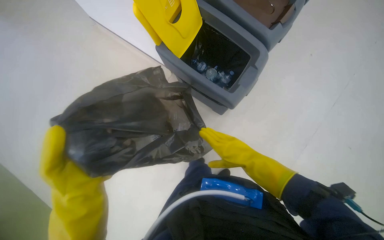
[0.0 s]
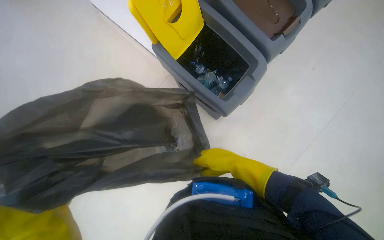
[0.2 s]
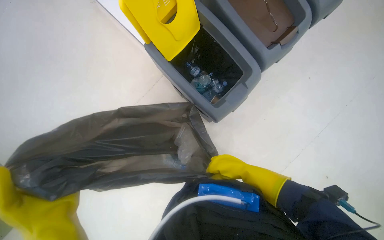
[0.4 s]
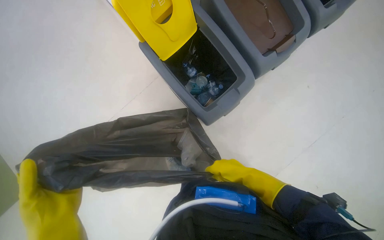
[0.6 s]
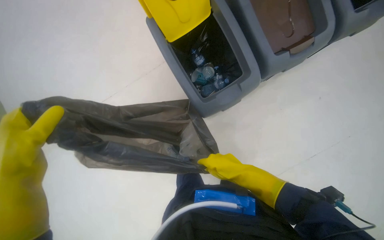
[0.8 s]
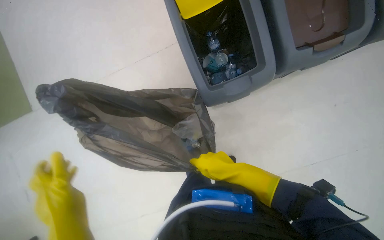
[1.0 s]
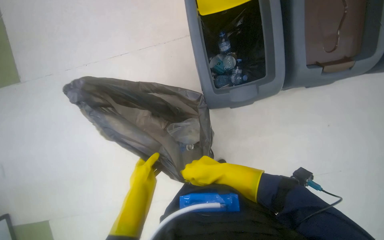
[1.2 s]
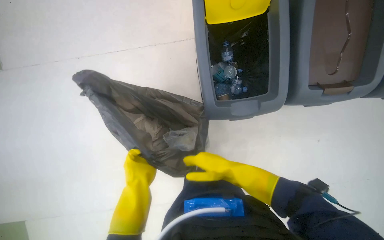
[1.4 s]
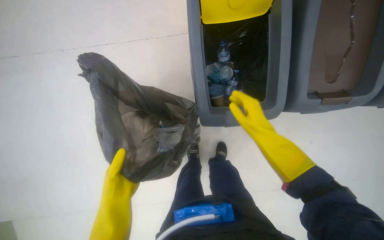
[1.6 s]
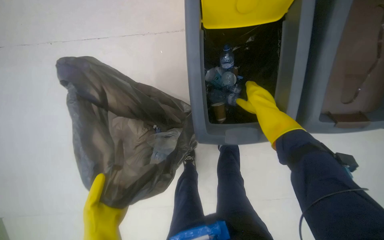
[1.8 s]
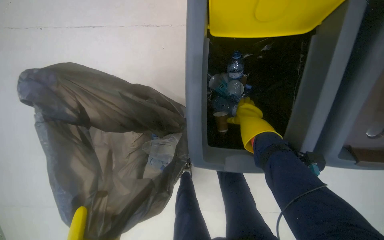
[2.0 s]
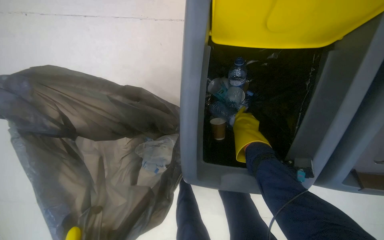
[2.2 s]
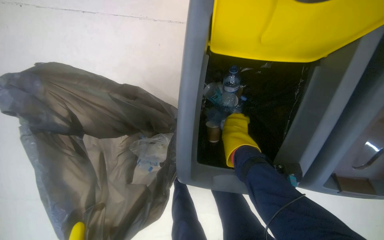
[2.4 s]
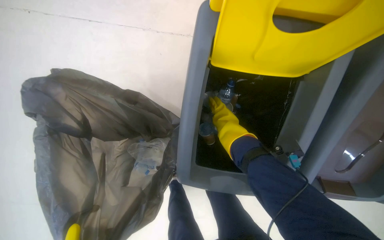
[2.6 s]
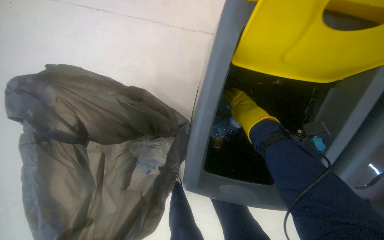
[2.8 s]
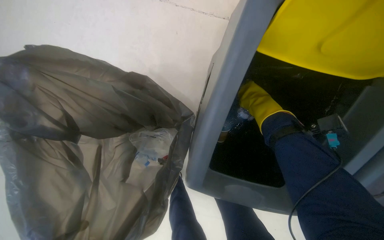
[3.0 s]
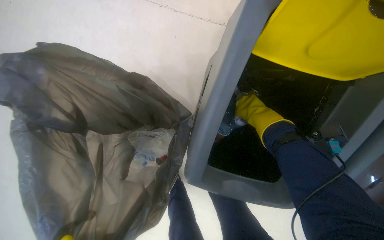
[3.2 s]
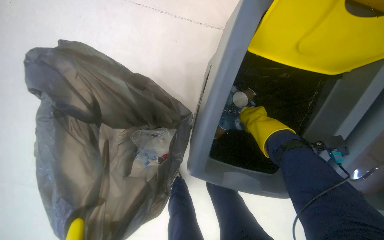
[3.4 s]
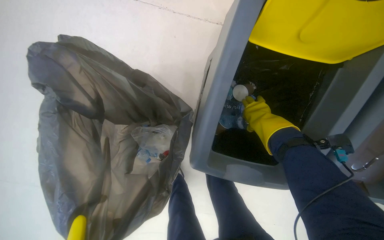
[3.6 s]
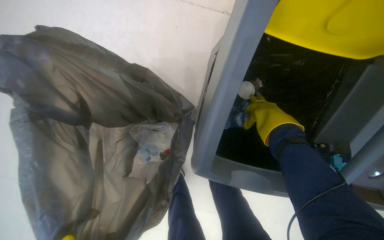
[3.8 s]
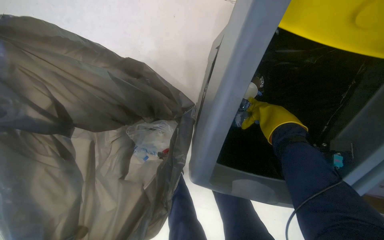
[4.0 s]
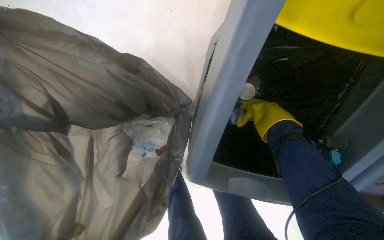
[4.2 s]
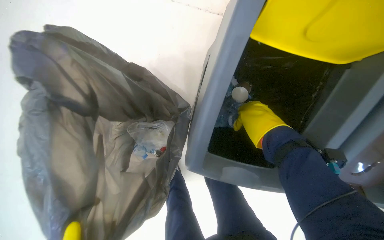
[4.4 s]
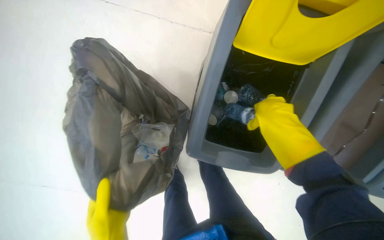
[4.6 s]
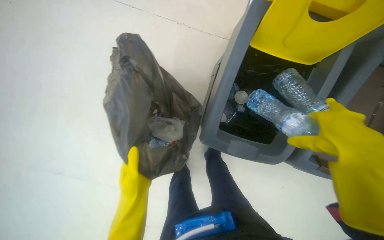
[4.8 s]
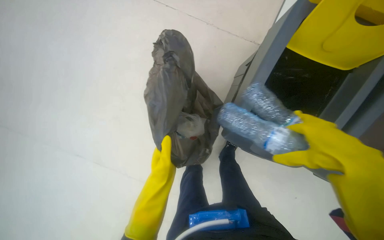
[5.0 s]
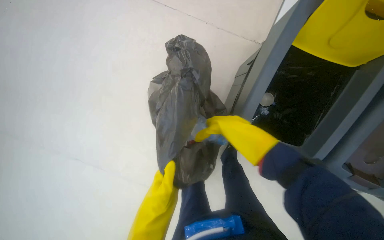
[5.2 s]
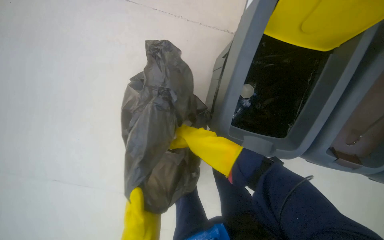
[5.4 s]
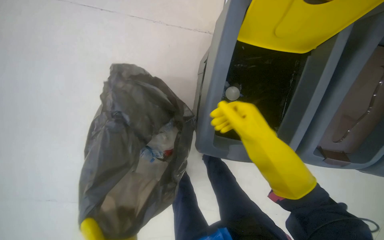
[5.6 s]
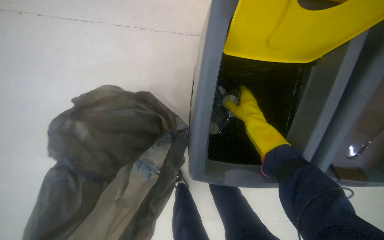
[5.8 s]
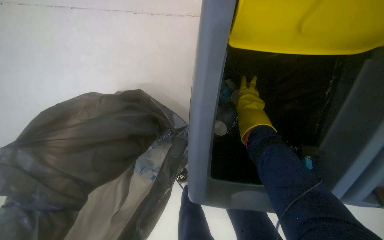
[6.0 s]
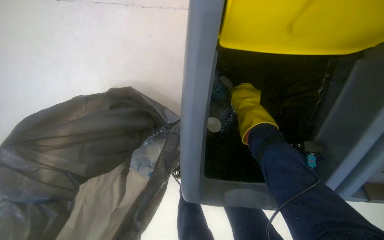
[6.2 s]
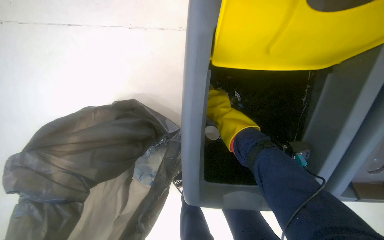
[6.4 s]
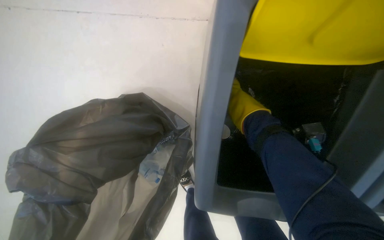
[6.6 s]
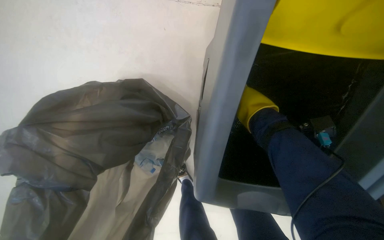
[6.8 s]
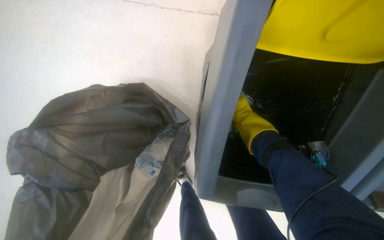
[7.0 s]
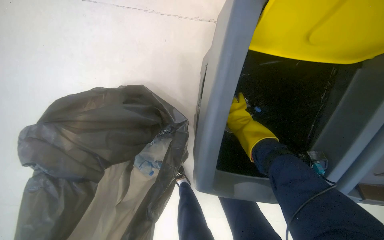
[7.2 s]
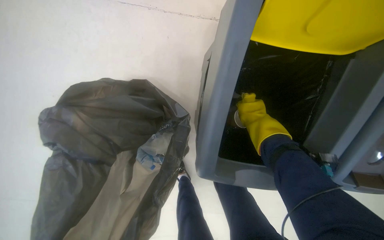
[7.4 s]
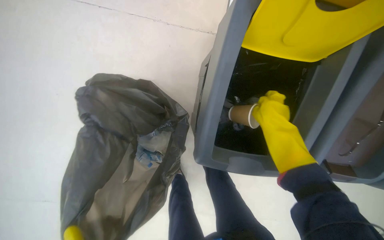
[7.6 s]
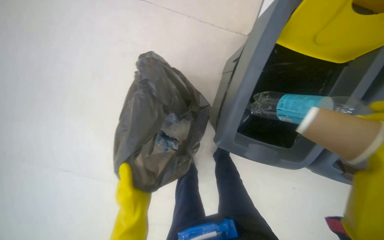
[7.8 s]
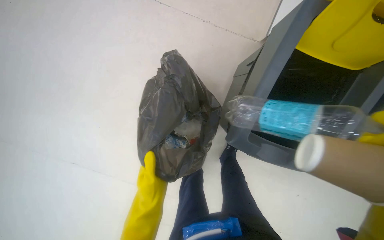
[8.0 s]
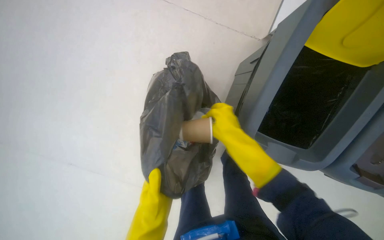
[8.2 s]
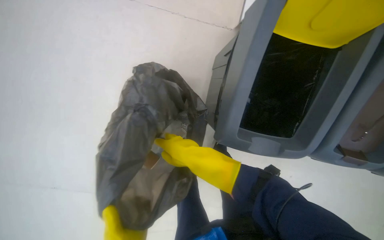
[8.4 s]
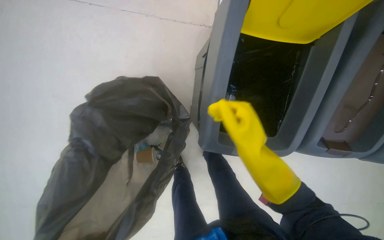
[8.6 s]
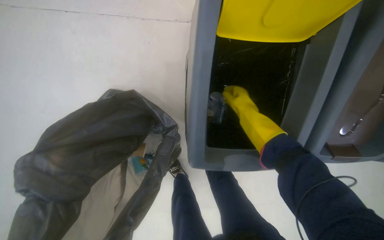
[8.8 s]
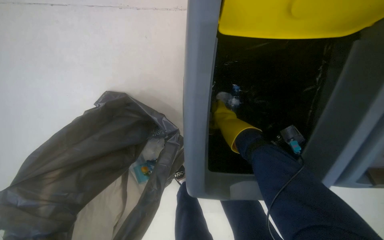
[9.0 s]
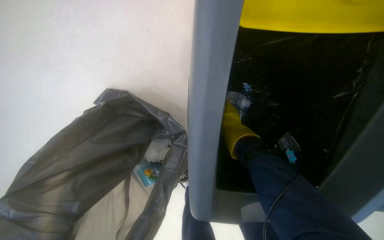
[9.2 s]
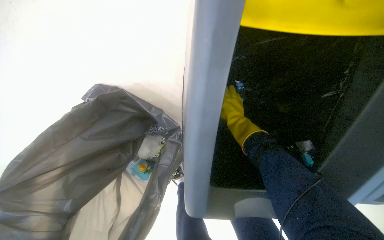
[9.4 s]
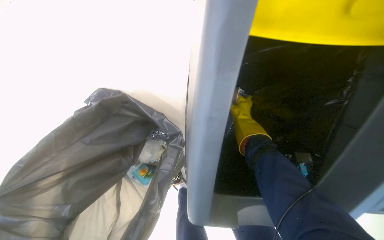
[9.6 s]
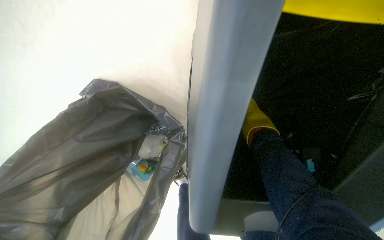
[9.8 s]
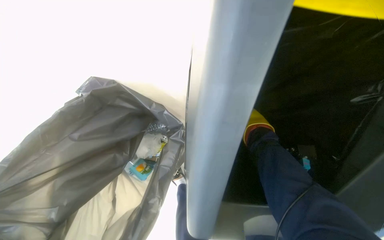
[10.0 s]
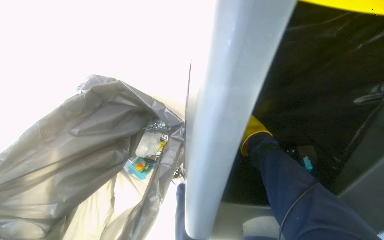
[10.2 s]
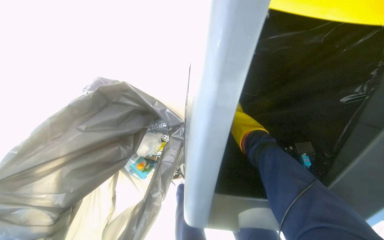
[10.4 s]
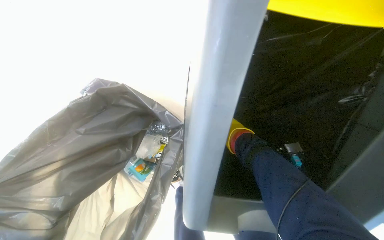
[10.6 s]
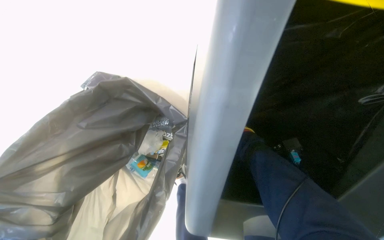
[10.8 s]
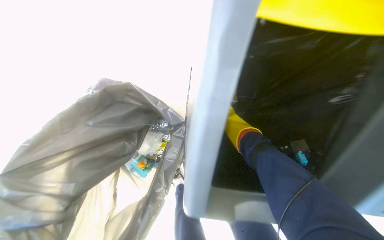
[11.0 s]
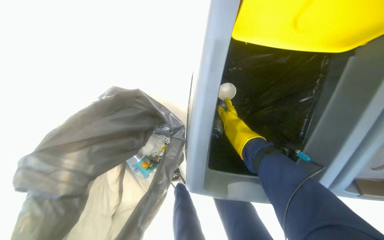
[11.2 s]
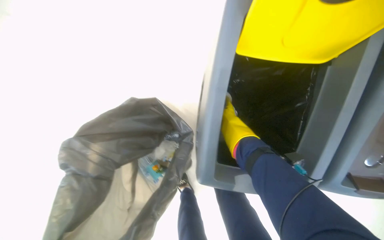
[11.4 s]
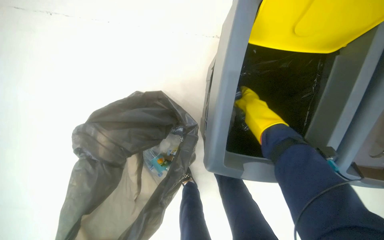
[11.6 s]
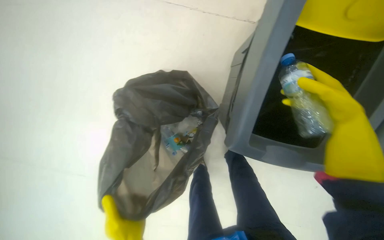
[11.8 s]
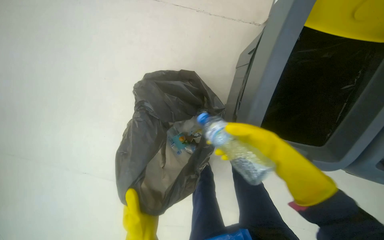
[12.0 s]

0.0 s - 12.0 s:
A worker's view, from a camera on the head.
Job: managing trash.
The whole recording: Sorting trash into bins. The worker sorts items into recycling bins.
0.0 s - 1.6 s: The scene rotates clockwise by approximately 45 degrees.
1.6 s - 3.0 s: The right hand is displaced farther from the camera by about 25 cm.
6.0 s - 7.6 s: The right hand travels down the picture by about 15 cm, and reaches approximately 5 cm farther from the camera, then returns.
7.6 s - 9.0 s: The right hand goes nearer and farther, about 35 cm each way, reversing 3 times.
10.4 s - 12.0 s: The wearer looks some 20 degrees further to the left.

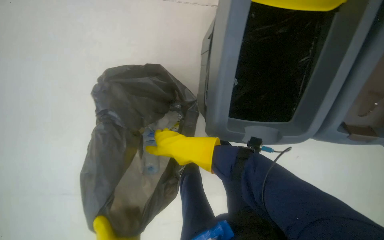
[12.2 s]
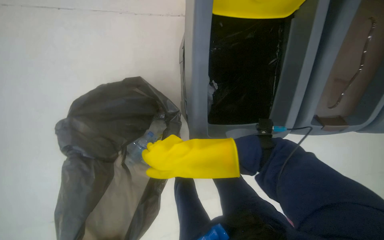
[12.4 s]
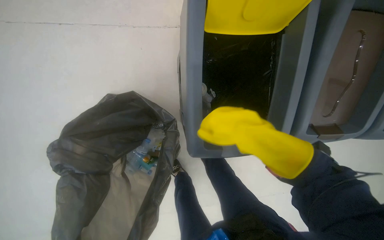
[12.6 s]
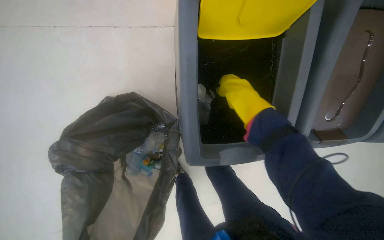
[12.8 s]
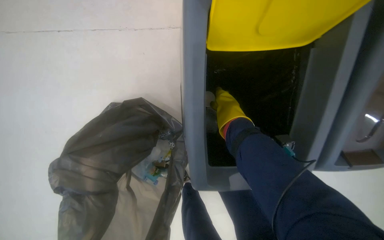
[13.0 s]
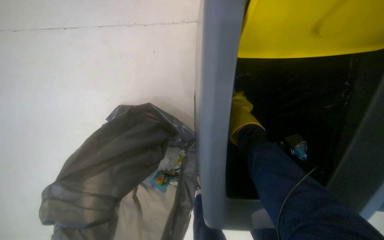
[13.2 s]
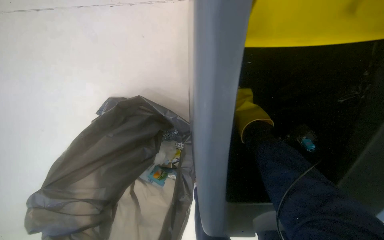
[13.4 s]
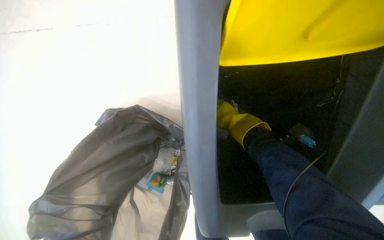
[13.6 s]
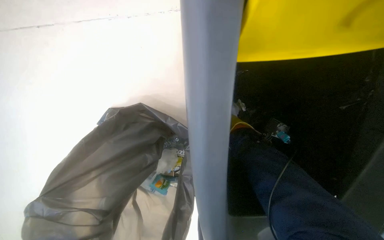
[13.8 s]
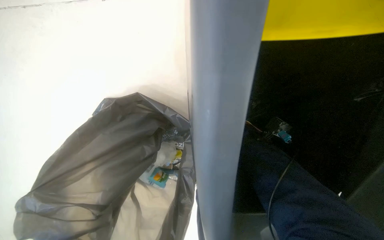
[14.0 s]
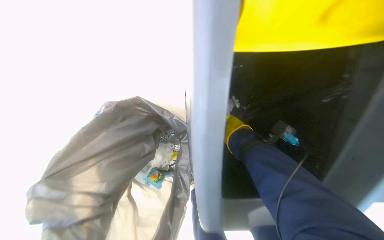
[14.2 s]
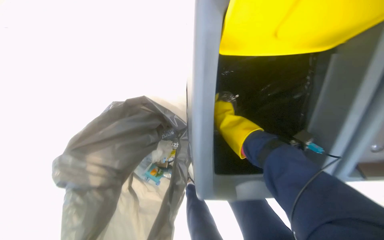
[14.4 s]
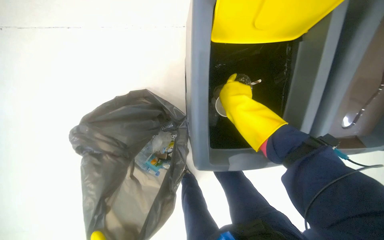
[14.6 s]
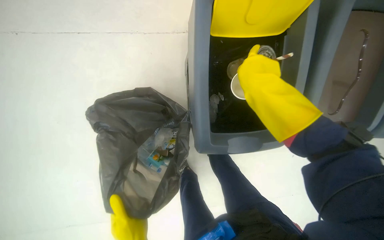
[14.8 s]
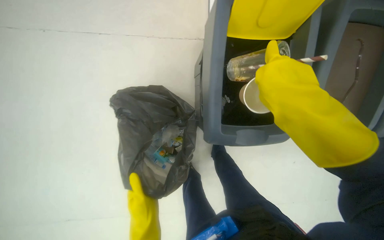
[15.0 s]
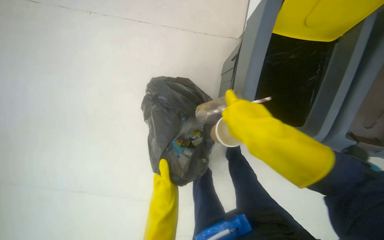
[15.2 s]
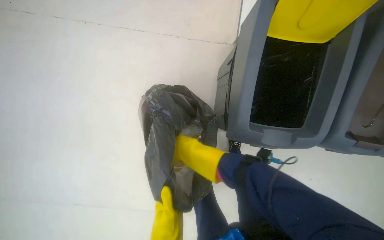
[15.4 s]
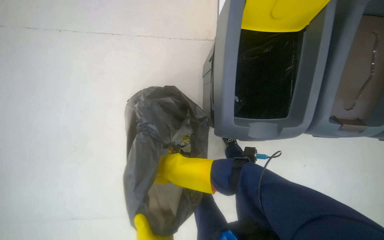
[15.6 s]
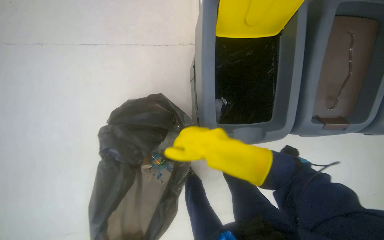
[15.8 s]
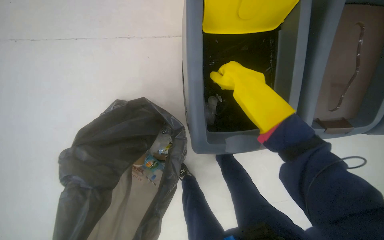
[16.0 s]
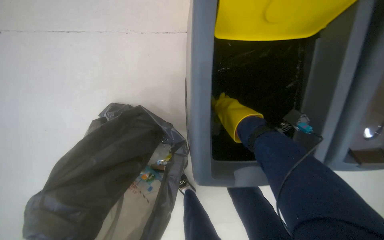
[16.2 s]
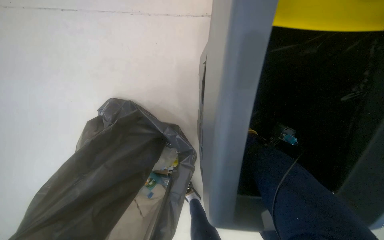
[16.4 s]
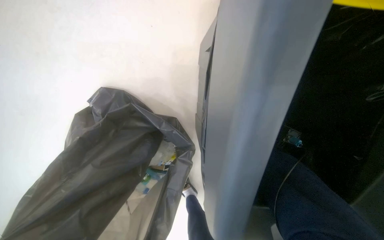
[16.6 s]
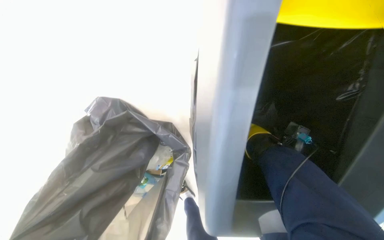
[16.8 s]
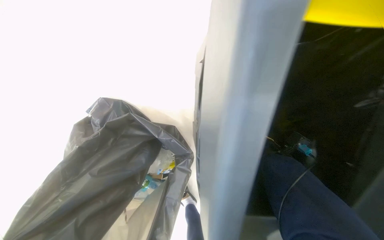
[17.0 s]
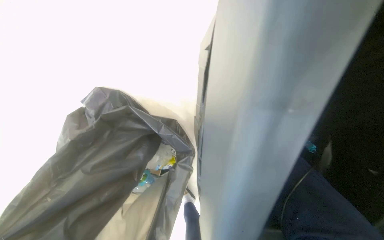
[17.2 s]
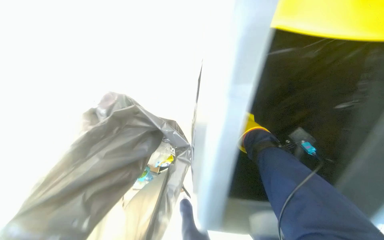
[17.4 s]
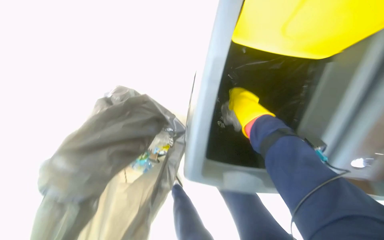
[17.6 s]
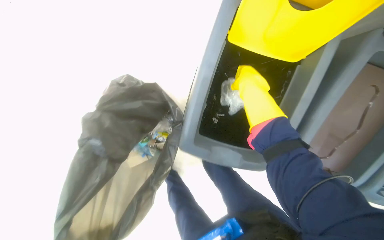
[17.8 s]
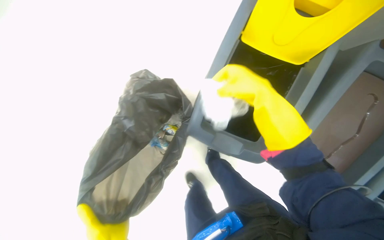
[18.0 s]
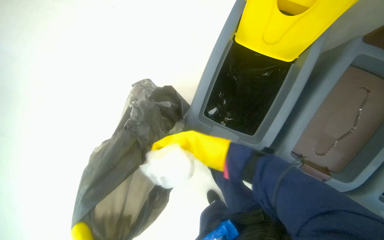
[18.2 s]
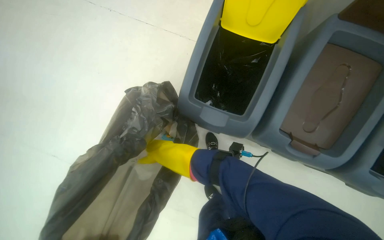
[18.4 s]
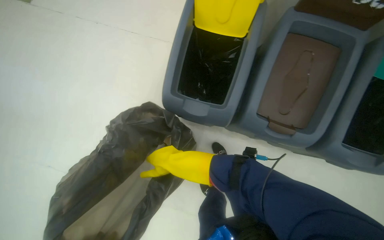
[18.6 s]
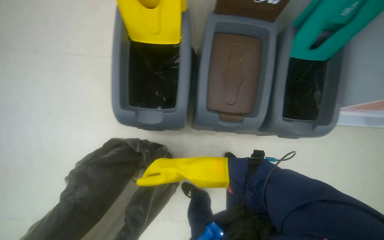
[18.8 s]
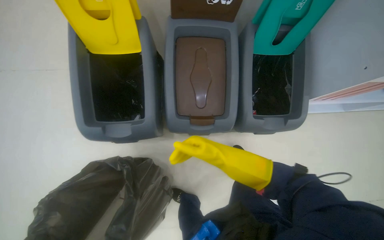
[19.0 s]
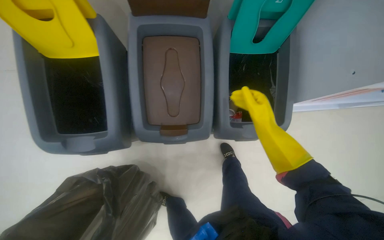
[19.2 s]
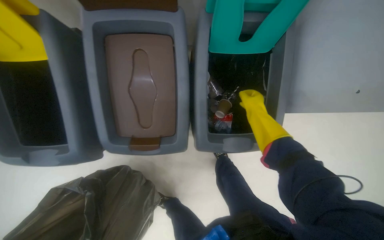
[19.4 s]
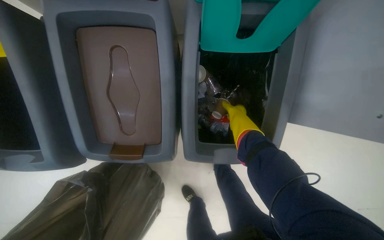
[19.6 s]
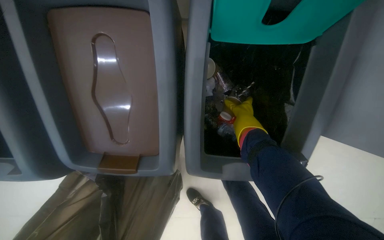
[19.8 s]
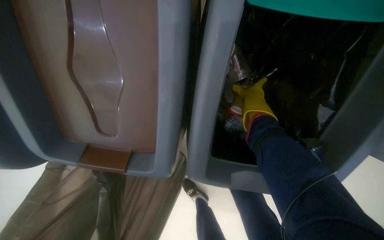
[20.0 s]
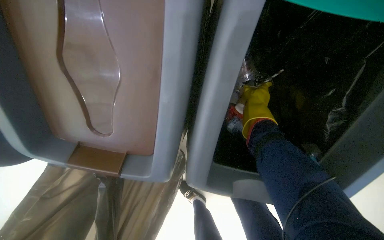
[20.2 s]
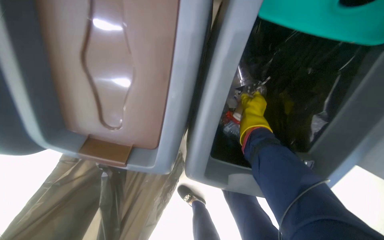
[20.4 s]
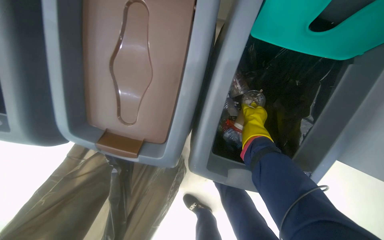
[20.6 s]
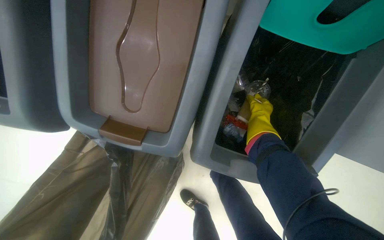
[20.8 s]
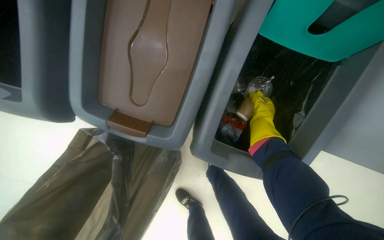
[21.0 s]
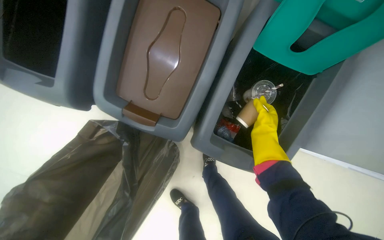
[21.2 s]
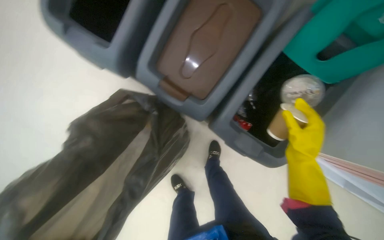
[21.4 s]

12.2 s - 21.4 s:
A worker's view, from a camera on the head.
Job: managing trash.
The whole recording: Sorting trash into bins. The worker sorts items into recycling bins.
15.2 s - 16.8 s: The camera travels approximately 40 cm.
16.8 s - 18.4 s: The camera is carried some 40 cm.
18.4 s - 19.8 s: The head travels roughly 70 cm. The camera pitches downward, by roughly 10 degrees.
19.8 s - 21.4 s: Everything in view rotates approximately 30 degrees clockwise. The right hand travels nearer to the camera and down the picture by roughly 30 cm.
